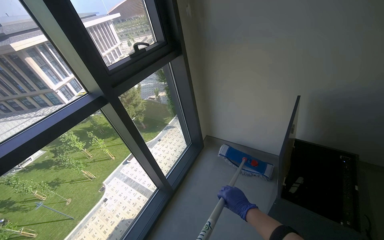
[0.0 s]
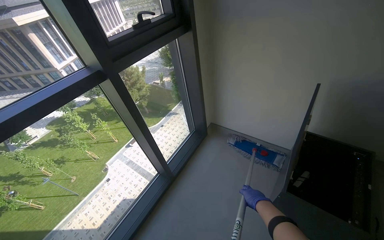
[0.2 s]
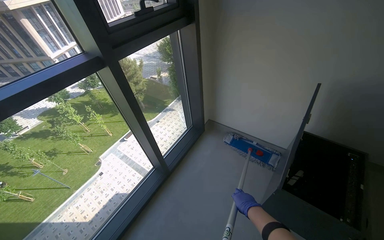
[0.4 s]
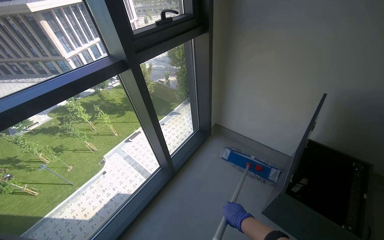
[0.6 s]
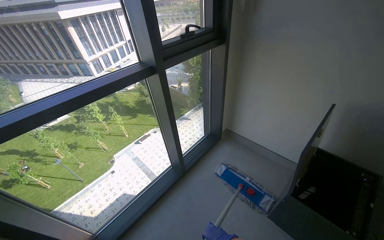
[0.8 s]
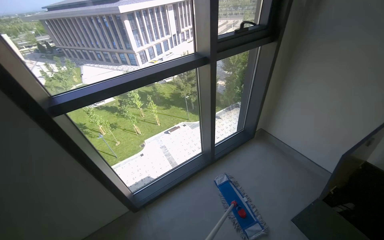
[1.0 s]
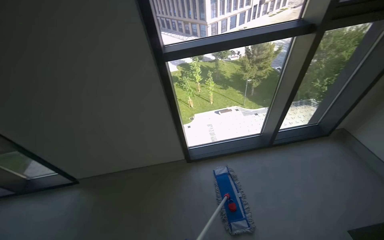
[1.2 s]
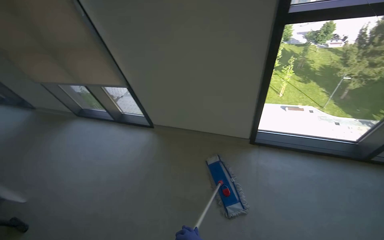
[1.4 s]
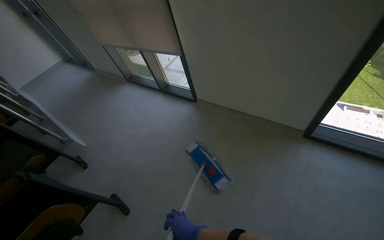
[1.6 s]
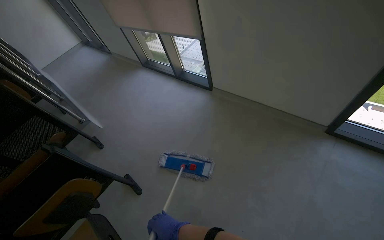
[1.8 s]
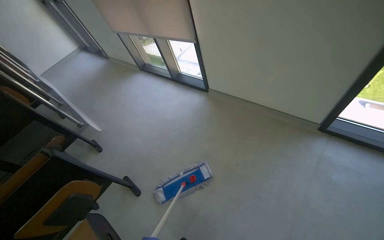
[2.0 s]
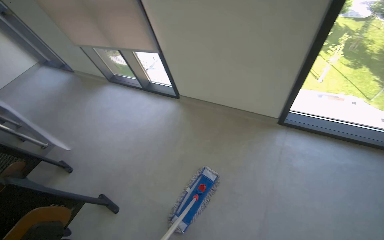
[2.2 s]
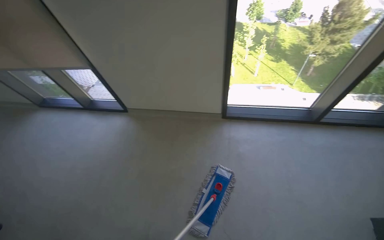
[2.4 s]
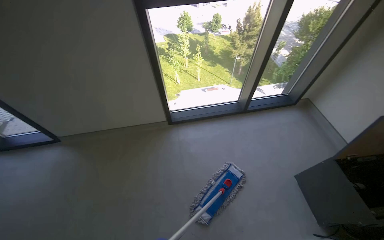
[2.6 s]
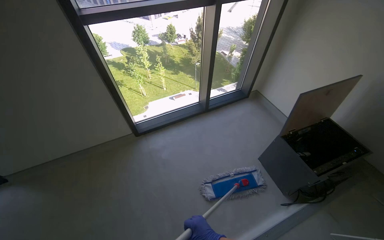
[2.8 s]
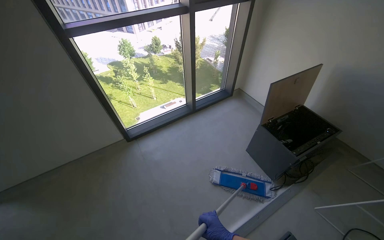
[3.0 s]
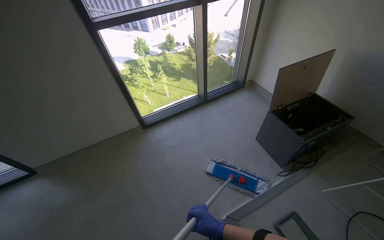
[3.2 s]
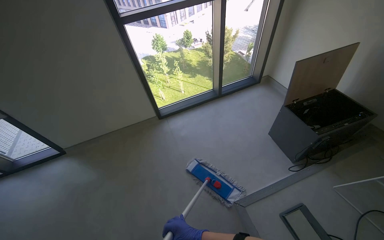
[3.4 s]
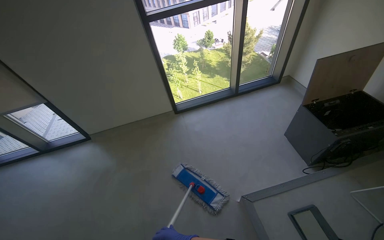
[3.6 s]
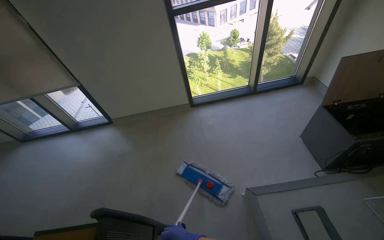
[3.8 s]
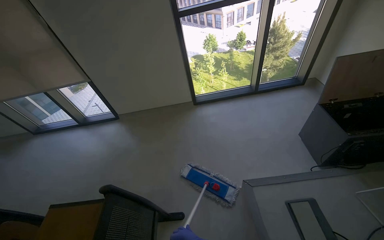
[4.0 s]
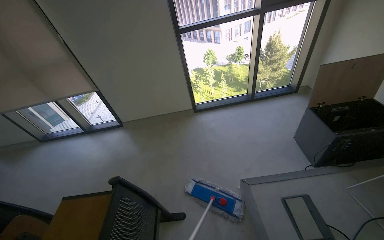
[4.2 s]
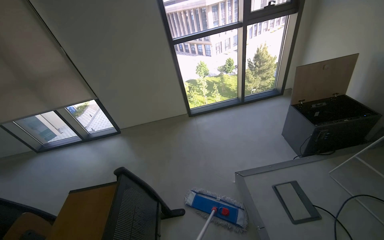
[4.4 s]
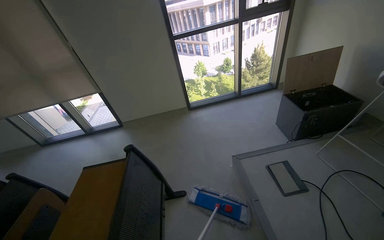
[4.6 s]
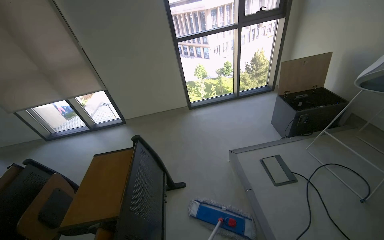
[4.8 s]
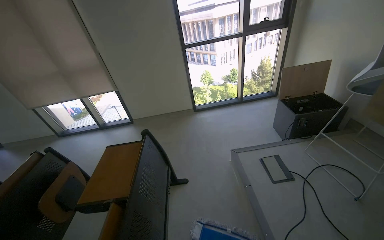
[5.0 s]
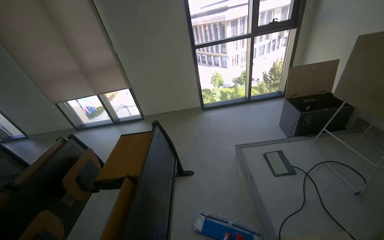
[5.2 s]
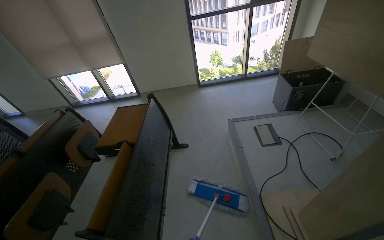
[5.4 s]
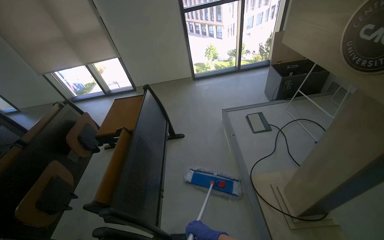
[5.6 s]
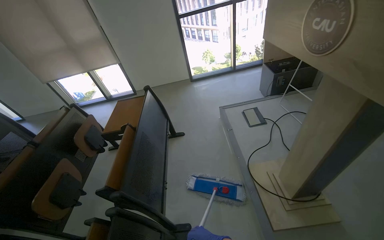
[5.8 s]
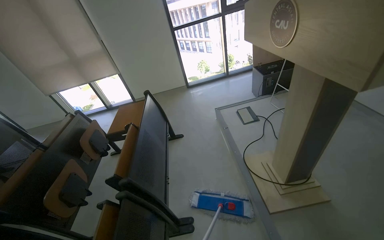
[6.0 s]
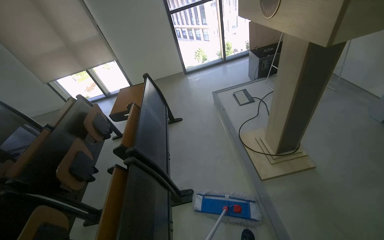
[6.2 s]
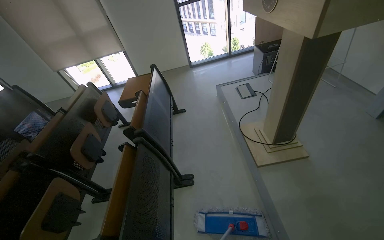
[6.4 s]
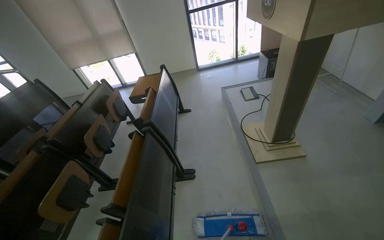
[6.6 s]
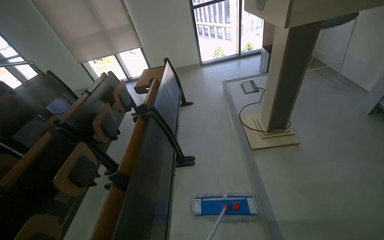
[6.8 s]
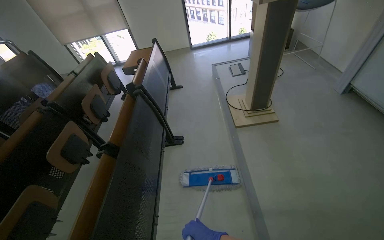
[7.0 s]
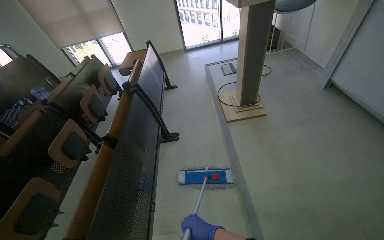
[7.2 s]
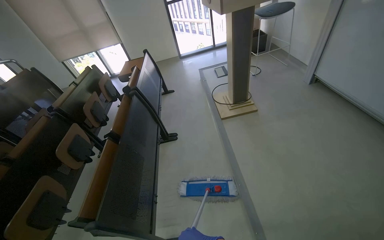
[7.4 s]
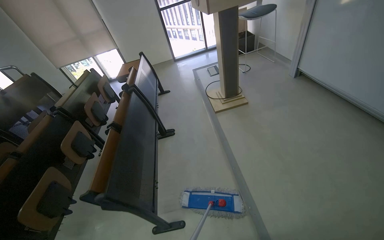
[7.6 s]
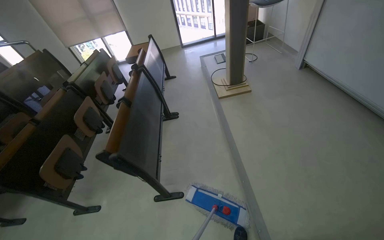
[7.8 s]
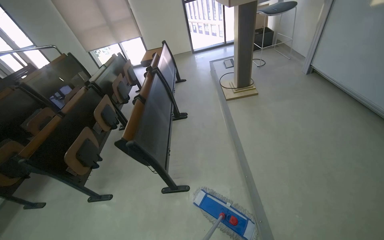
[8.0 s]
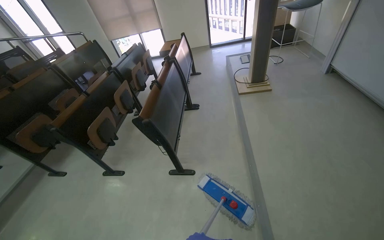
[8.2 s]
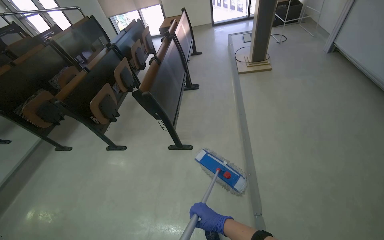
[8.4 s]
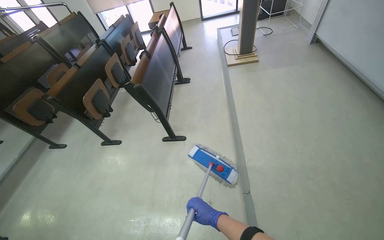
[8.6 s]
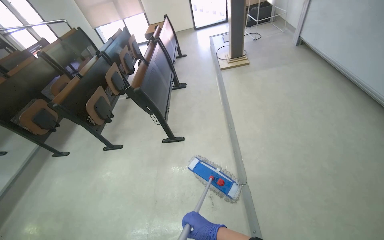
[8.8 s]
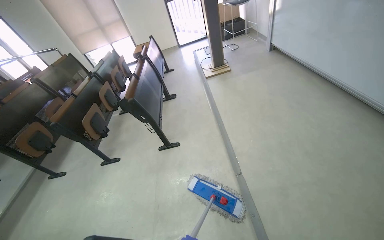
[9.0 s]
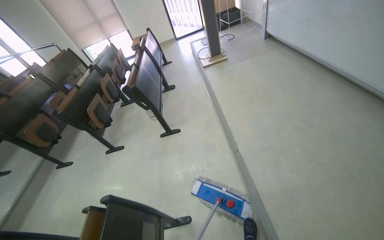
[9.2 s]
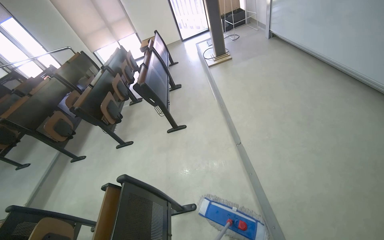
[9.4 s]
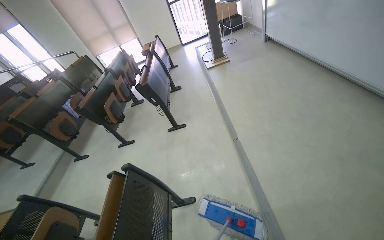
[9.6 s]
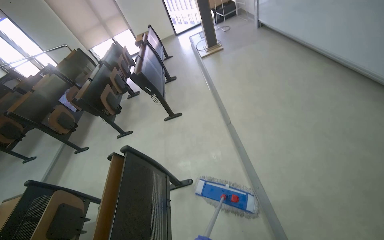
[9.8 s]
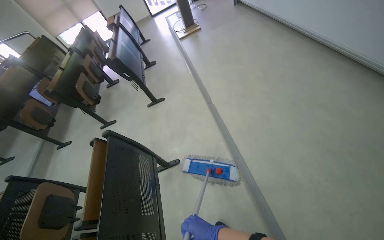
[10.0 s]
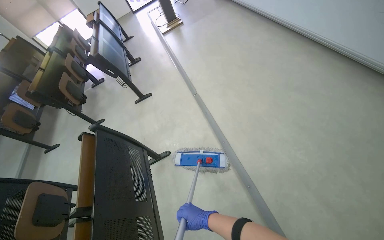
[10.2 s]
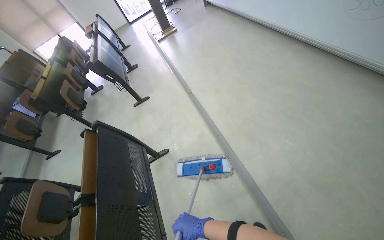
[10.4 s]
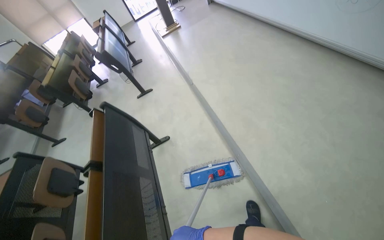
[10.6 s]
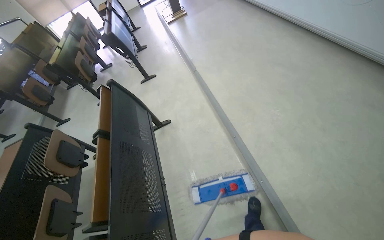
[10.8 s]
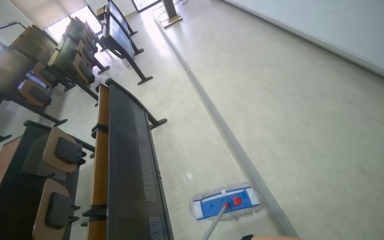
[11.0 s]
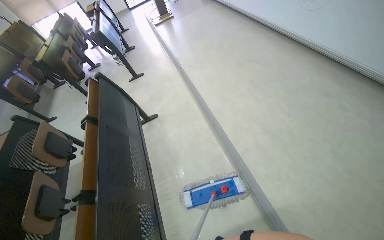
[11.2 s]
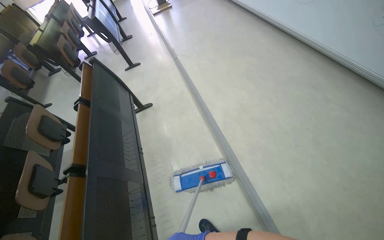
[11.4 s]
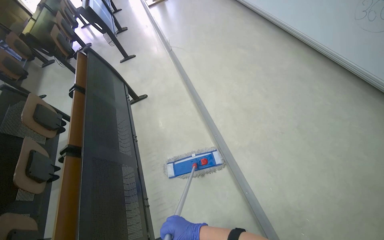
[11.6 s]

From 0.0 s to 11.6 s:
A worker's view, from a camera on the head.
Job: mopping floor.
The whole recording: Mopping classroom floor. The worker mops the floor in the classroom with a mop.
From 2.8 s to 4.4 s: The camera travels roughly 90 cm. The view swings some 20 degrees to the left.
From 4.4 s to 5.8 s: The head travels some 90 cm.
From 5.8 s to 7.2 s: The wearer moves some 90 cm.
From 7.2 s to 8.8 s: The head travels approximately 1 m.
From 8.8 s to 10.2 s: The head travels some 80 cm.
From 10.2 s to 11.6 s: The head travels about 80 cm.

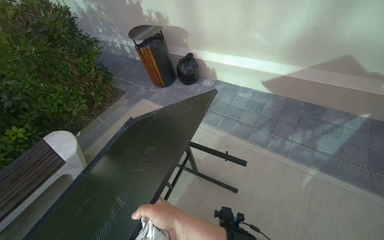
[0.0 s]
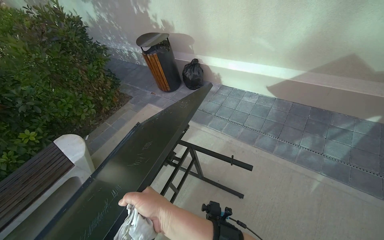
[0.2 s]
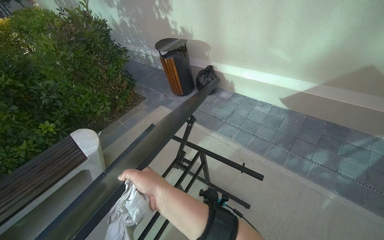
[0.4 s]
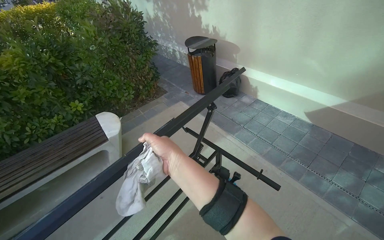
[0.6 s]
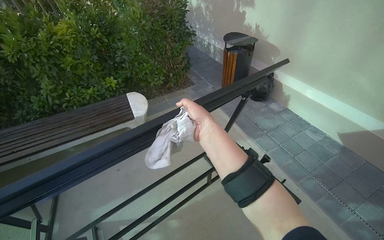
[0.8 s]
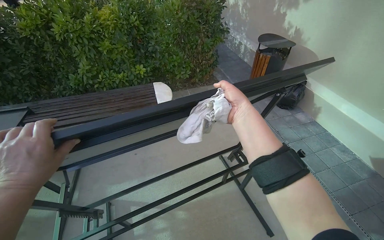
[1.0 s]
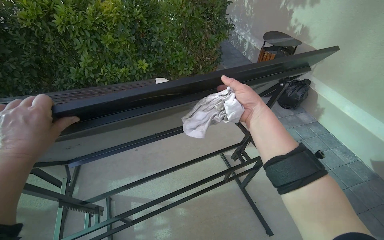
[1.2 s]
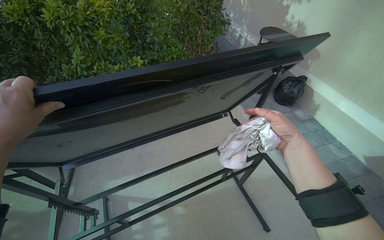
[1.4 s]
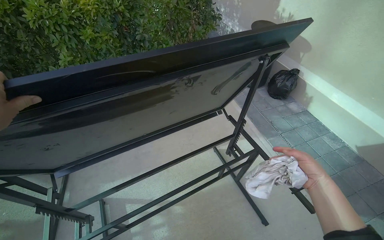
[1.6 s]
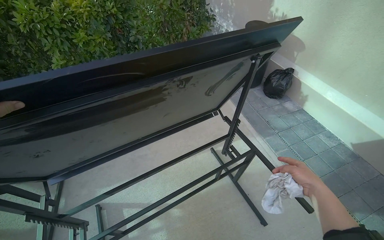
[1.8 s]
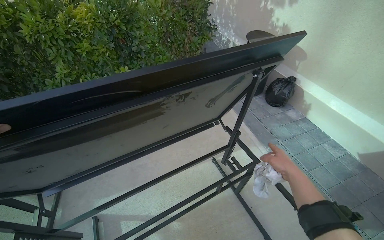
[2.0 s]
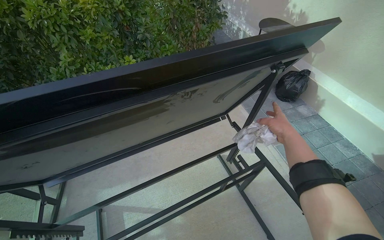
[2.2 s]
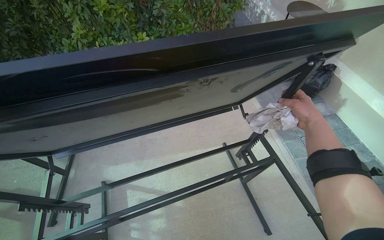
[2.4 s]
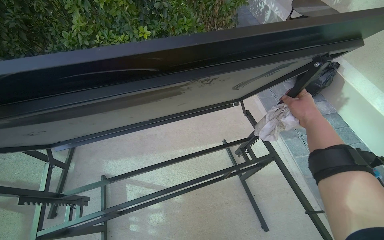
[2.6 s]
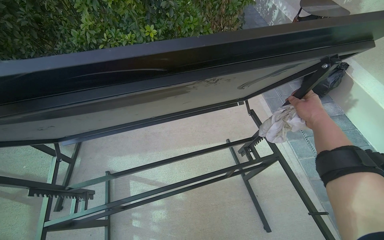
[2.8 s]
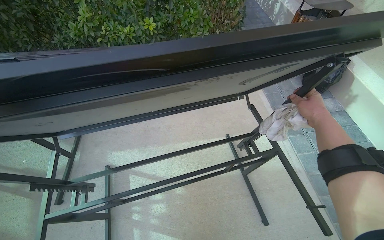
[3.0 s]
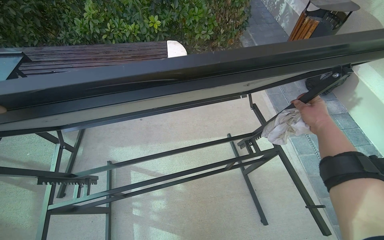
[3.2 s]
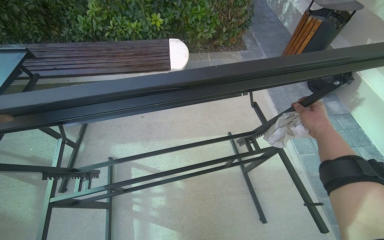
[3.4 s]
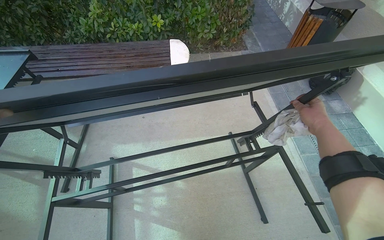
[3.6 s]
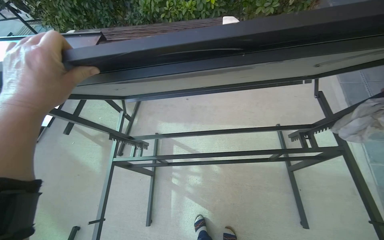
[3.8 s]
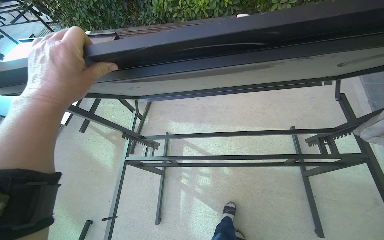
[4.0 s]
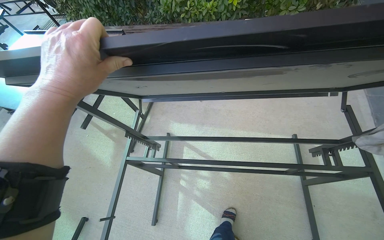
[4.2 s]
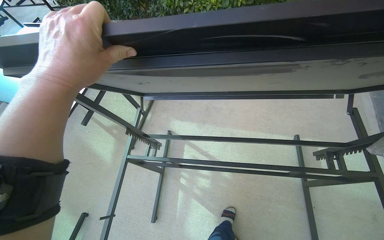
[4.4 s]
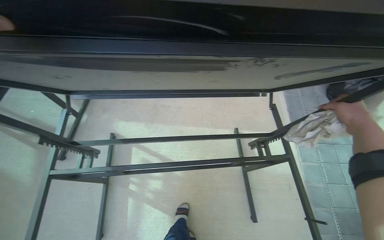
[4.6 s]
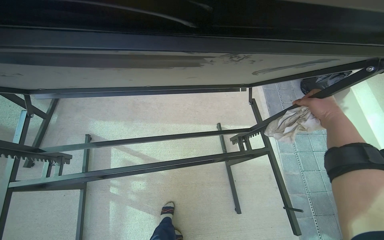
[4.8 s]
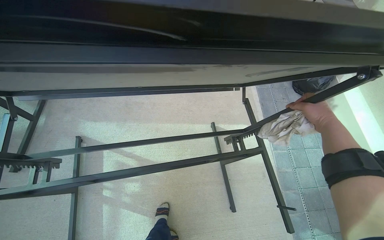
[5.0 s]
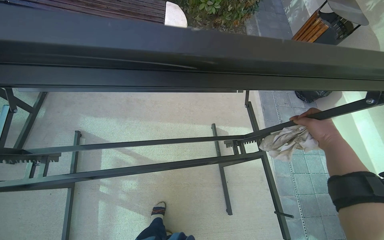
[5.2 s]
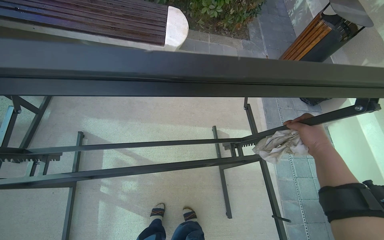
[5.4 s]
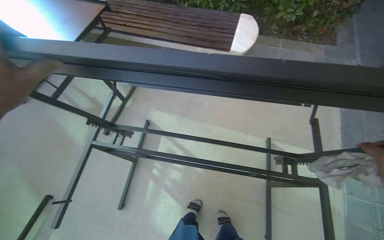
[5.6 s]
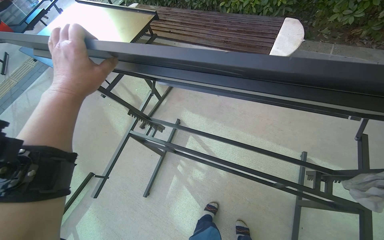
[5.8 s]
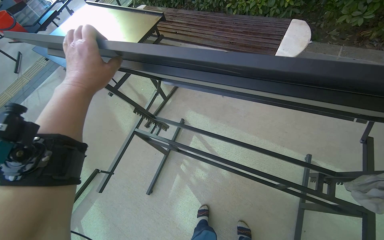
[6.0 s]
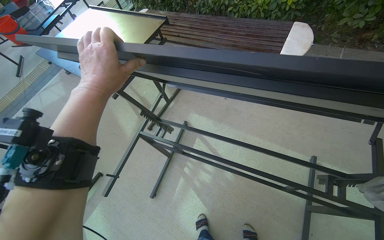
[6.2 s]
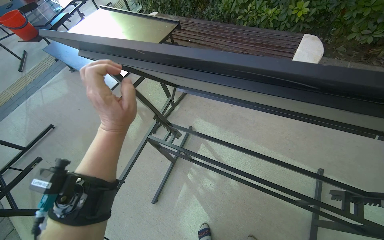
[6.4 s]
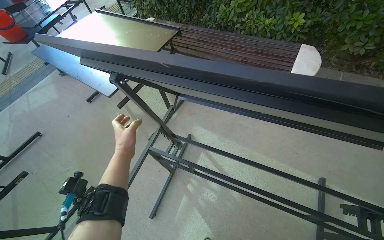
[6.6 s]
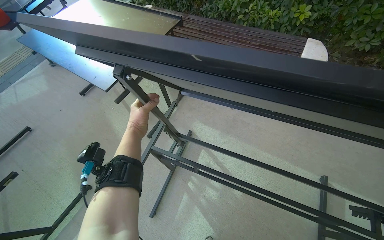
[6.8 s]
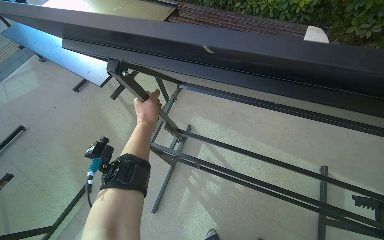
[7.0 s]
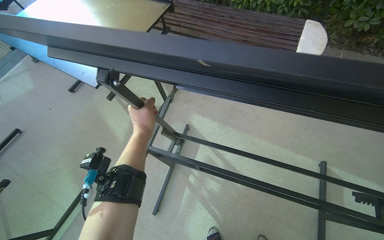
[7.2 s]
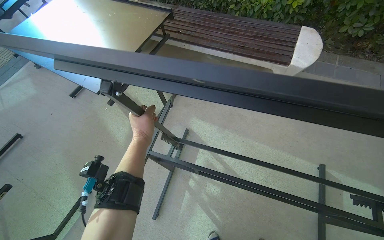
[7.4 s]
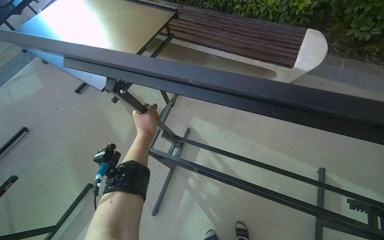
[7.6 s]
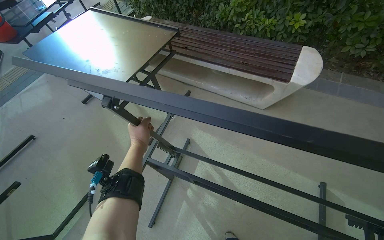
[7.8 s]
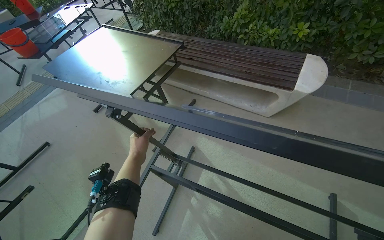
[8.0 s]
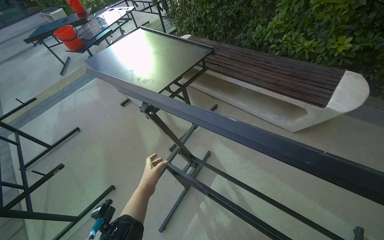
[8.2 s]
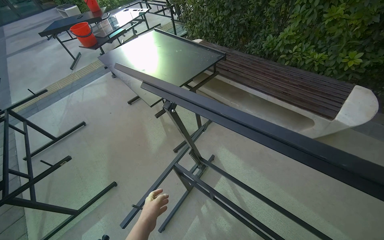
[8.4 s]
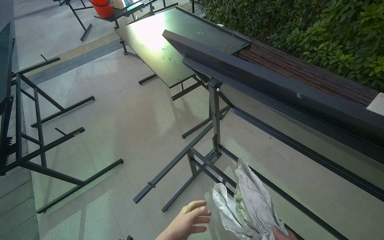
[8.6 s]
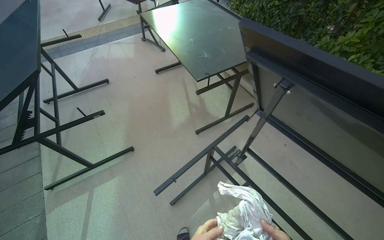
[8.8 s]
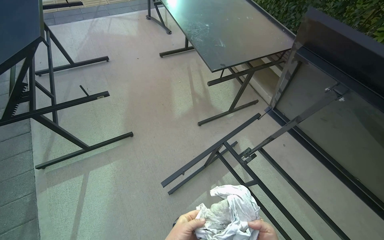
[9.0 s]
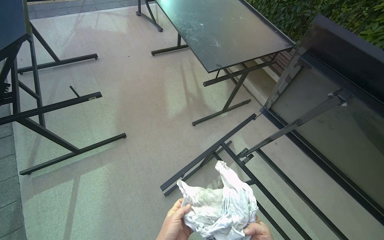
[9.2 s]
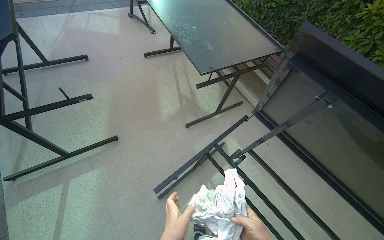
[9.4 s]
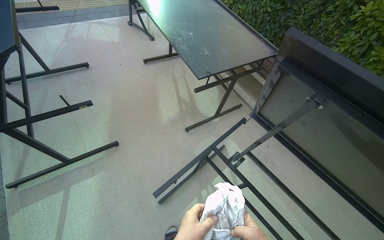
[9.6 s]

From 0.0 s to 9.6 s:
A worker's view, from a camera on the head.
Job: wiping surfaces.
The whole recording: Wiping outdoor table frame. The worker wipes the frame and underside of an outdoor table with a cloth.
From 0.0 s to 1.6 s: The head rotates approximately 40 degrees to the left.
From 1.6 s to 3.2 s: The right hand shifts about 25 cm up the picture and farther from the camera.
From 4.8 s to 6.4 s: The head turns to the left by roughly 40 degrees.
From 6.4 s to 8.0 s: The left hand is displaced farther from the camera and to the left by approximately 30 cm.
From 8.0 s to 9.6 s: The wearer moves approximately 50 cm. The scene rotates clockwise by some 30 degrees.
